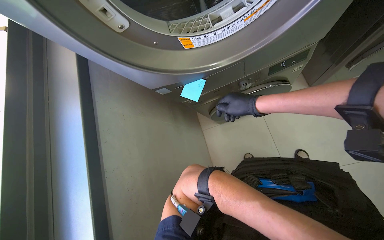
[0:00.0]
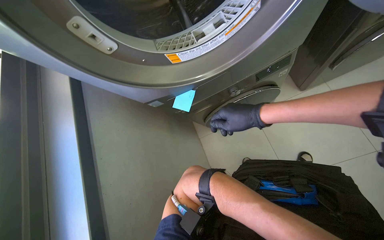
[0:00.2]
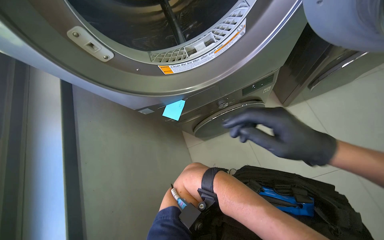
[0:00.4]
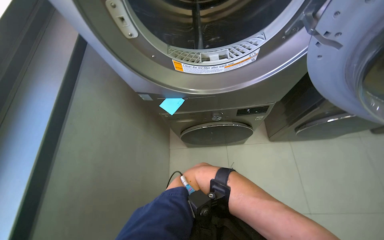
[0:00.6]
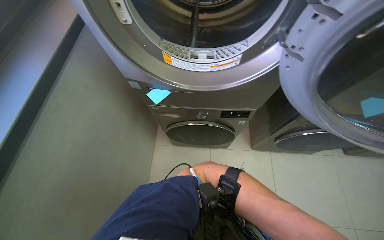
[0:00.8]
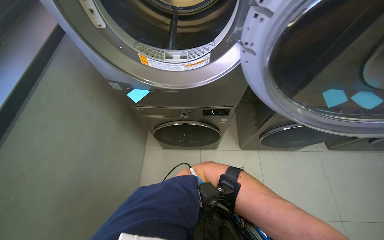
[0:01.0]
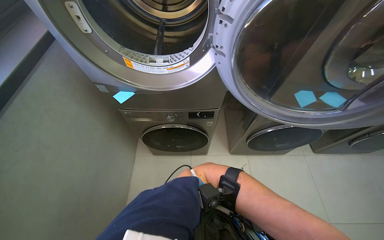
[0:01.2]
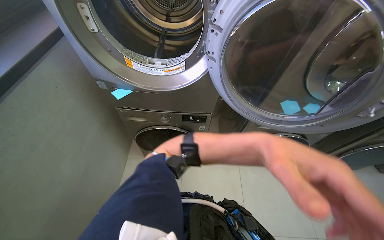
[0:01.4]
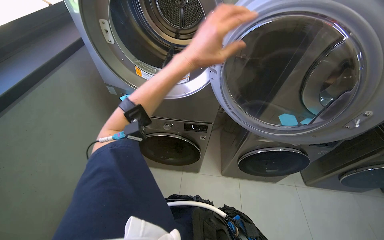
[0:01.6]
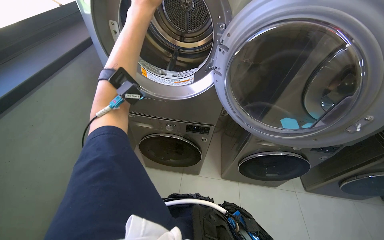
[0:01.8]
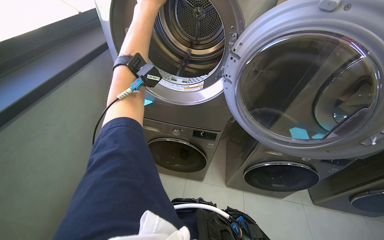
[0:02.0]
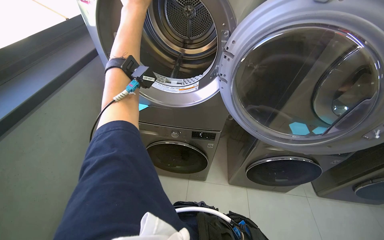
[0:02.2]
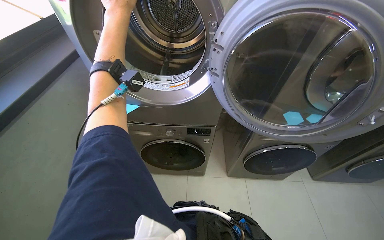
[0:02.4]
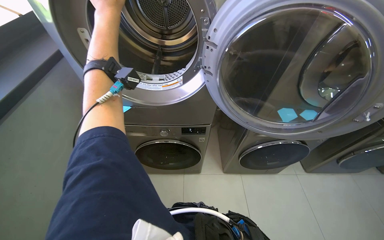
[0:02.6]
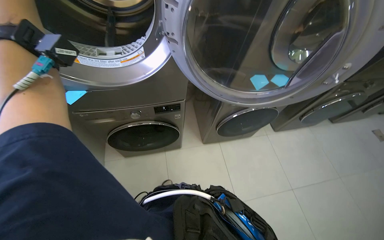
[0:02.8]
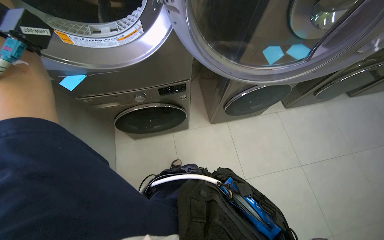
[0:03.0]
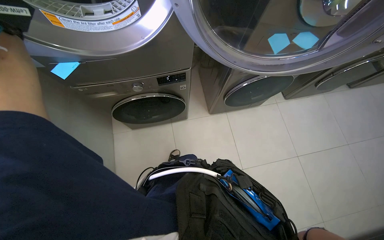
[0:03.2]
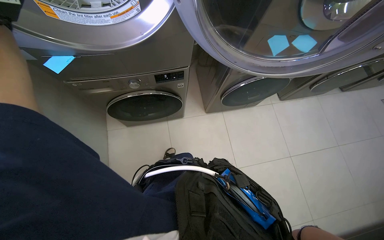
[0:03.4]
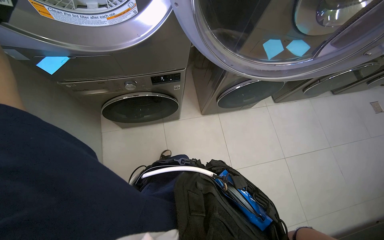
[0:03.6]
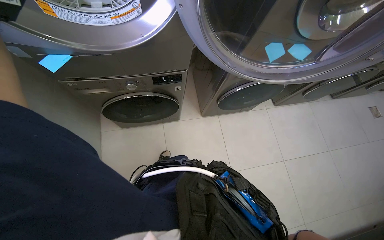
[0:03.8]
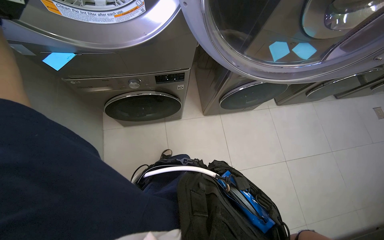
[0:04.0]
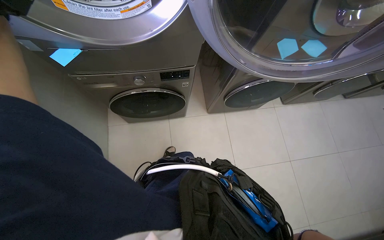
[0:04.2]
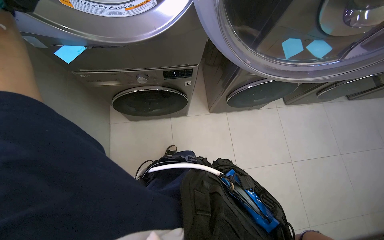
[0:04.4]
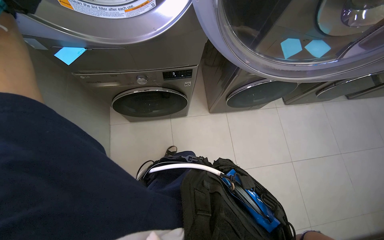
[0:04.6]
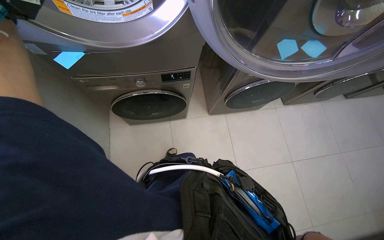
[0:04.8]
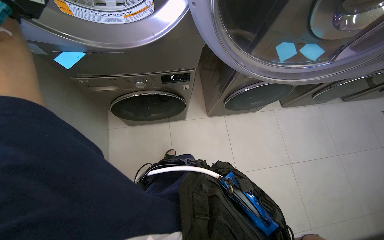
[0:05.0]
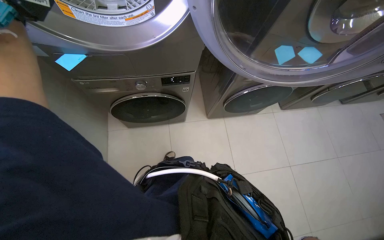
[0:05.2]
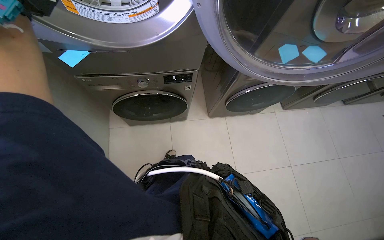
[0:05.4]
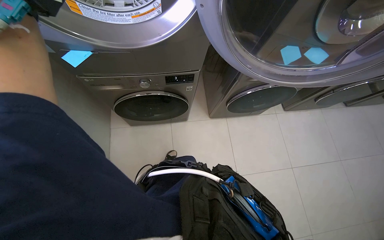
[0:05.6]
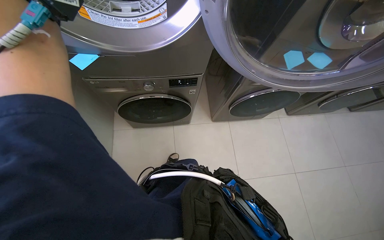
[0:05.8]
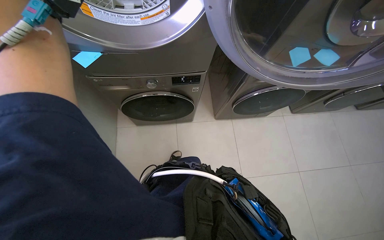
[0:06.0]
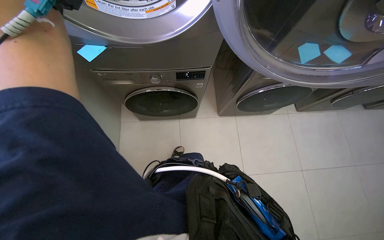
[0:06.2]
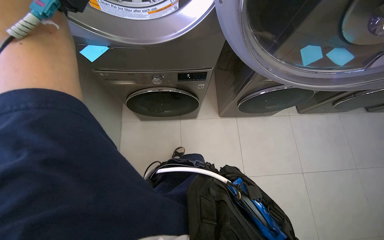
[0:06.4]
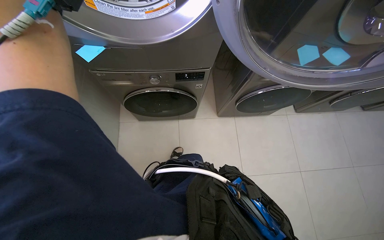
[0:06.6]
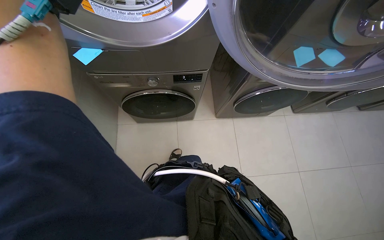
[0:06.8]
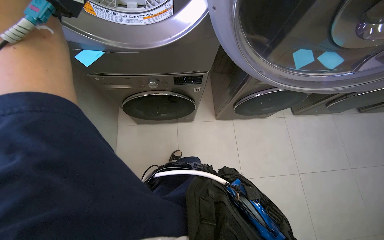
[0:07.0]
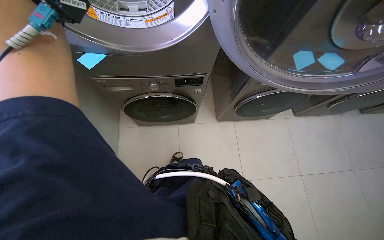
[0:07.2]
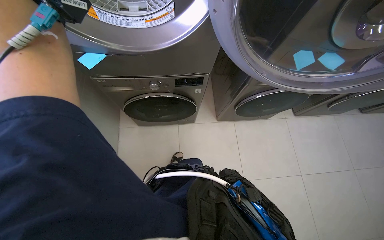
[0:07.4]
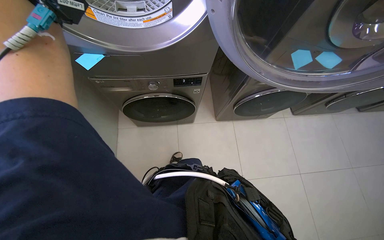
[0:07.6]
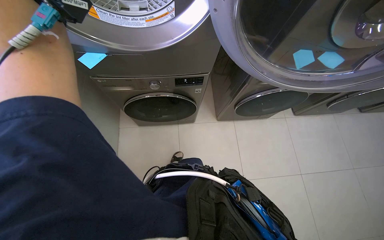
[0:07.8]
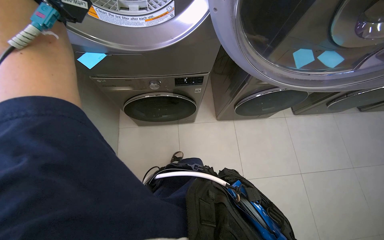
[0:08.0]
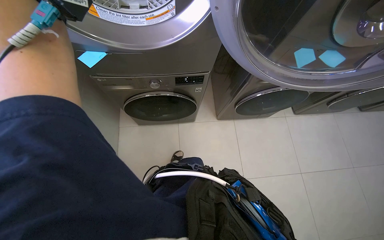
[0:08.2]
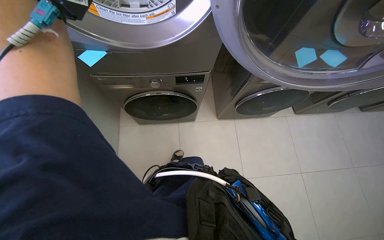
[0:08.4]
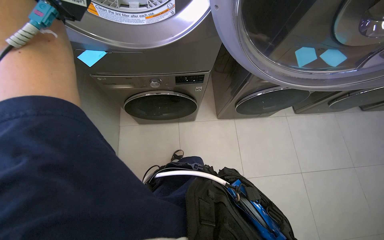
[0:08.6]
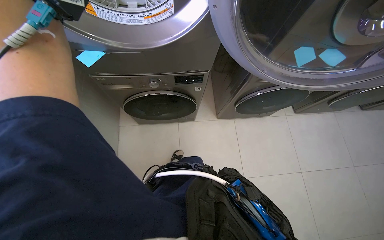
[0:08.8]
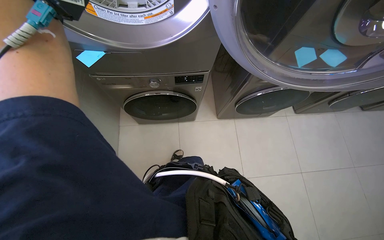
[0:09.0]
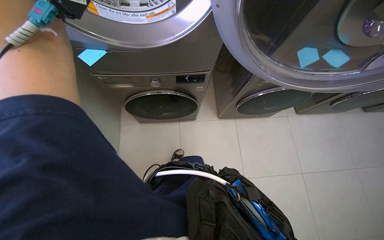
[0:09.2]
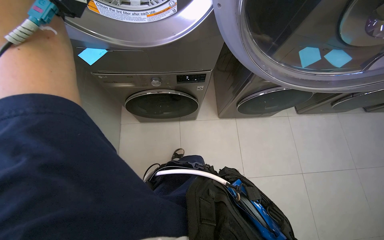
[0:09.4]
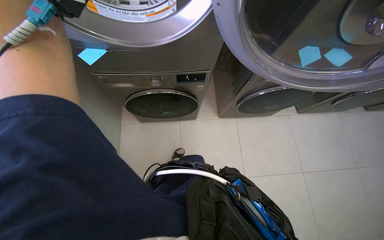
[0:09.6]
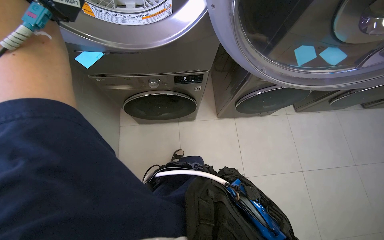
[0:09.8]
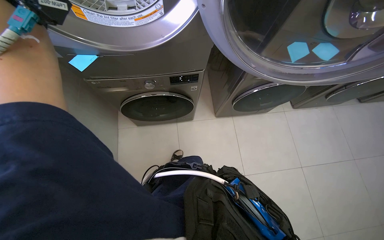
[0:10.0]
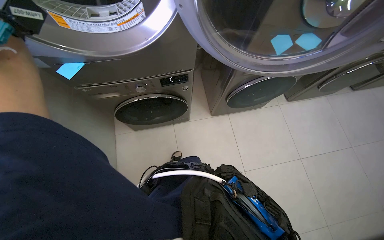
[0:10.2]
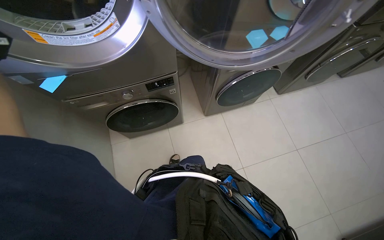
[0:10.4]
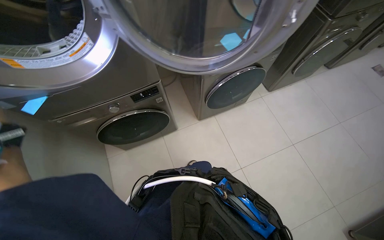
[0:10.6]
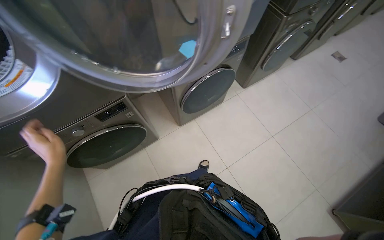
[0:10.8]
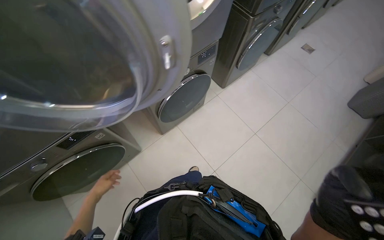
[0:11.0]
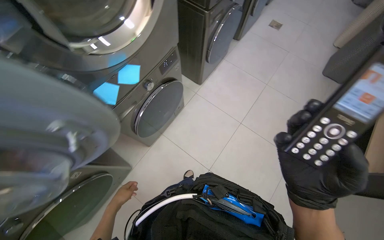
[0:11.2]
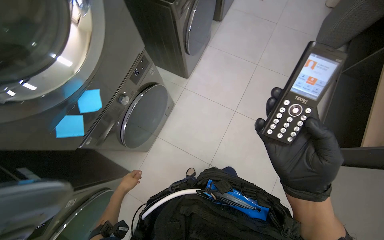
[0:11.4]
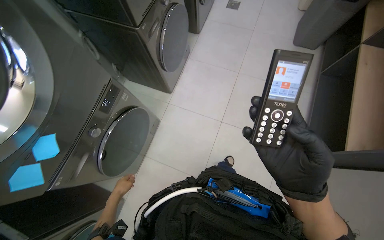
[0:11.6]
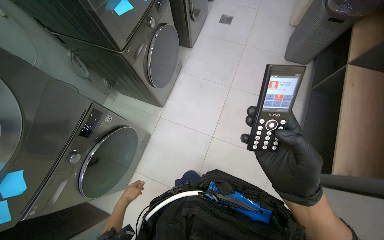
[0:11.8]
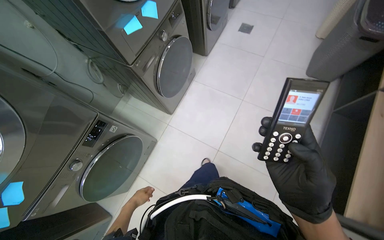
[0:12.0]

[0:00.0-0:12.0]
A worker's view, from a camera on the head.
Job: managing laundry.
The whole recording: Operating laundry machines. The worker places notes on machines, loads and unloads clothes, cleans lint filters, and adjusts machine settings.
0:00.0 to 0:01.6: The camera is aimed about 15 degrees further to the right. The wearer looks roughly 25 degrees further upward. The scene rotates clockwise by approximately 30 degrees.
0:01.6 to 0:03.0: The camera pitches downward, by approximately 20 degrees.
0:10.4 to 0:12.0: The camera is carried about 90 cm. Everything in view rotates roughly 45 degrees counterclockwise.

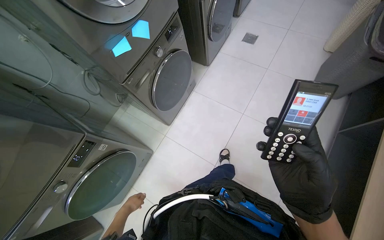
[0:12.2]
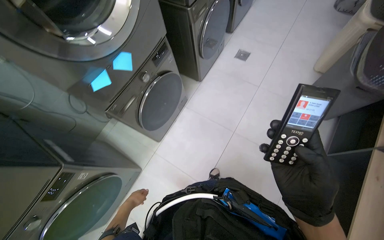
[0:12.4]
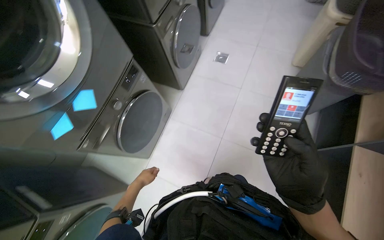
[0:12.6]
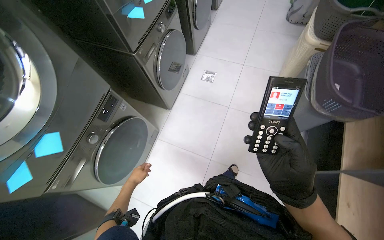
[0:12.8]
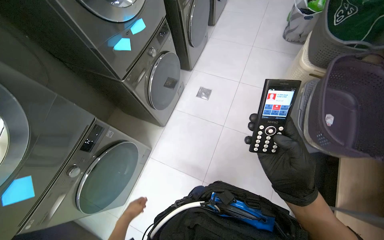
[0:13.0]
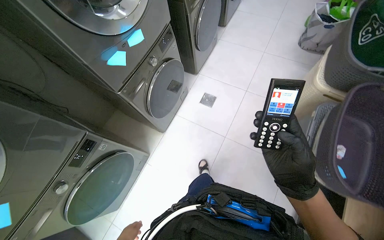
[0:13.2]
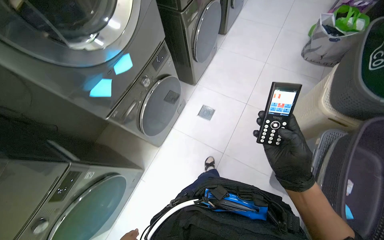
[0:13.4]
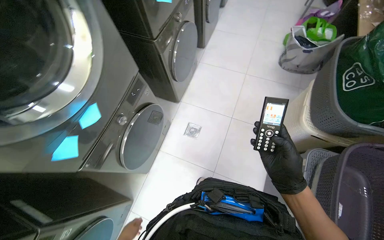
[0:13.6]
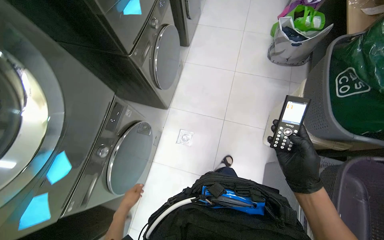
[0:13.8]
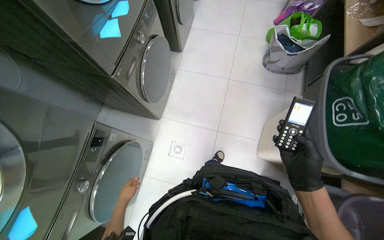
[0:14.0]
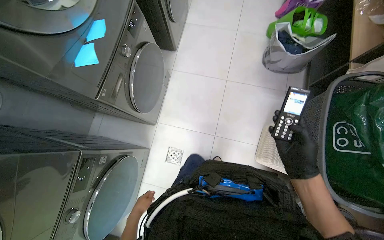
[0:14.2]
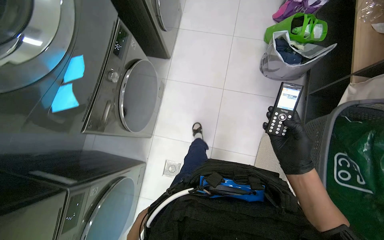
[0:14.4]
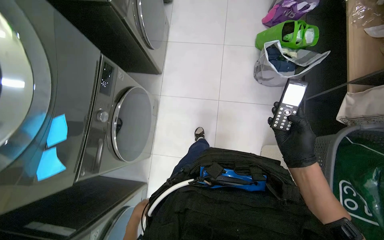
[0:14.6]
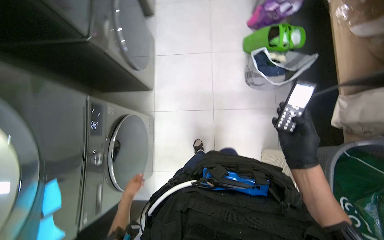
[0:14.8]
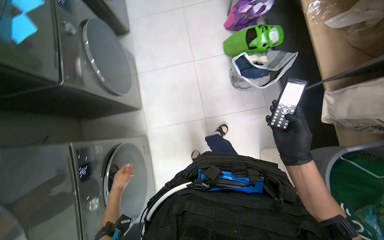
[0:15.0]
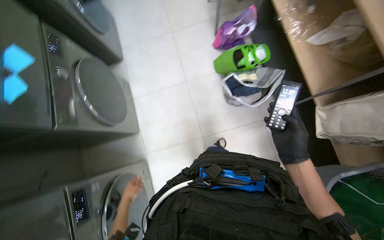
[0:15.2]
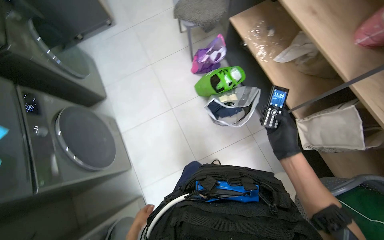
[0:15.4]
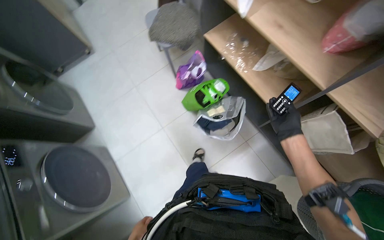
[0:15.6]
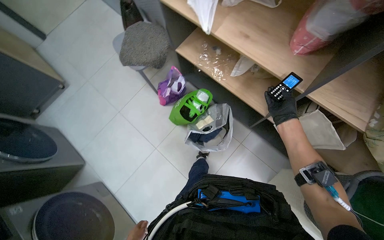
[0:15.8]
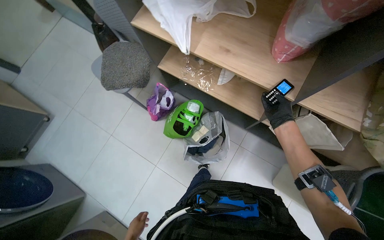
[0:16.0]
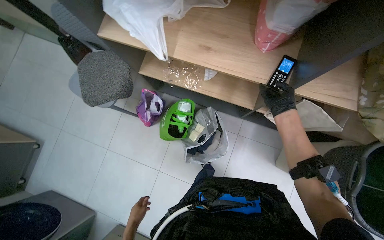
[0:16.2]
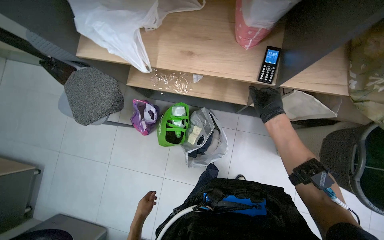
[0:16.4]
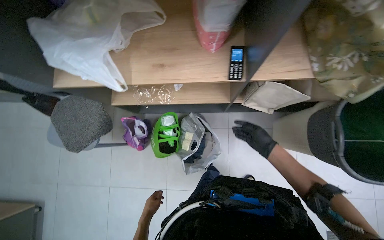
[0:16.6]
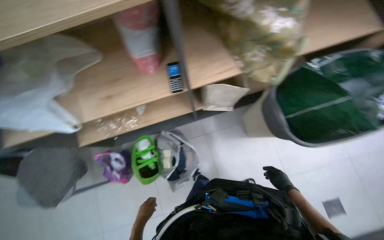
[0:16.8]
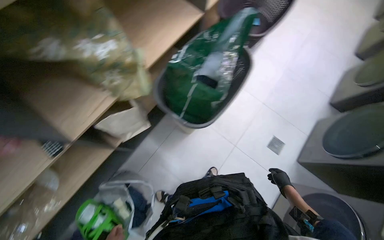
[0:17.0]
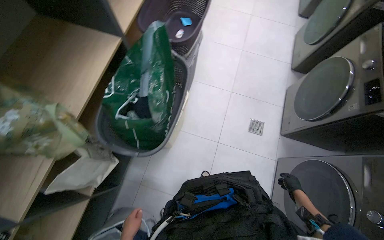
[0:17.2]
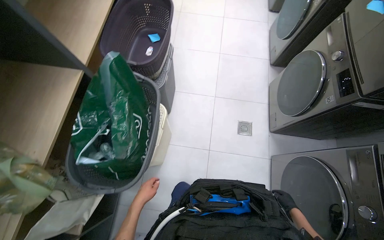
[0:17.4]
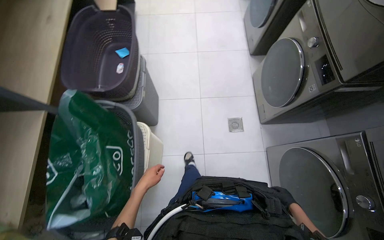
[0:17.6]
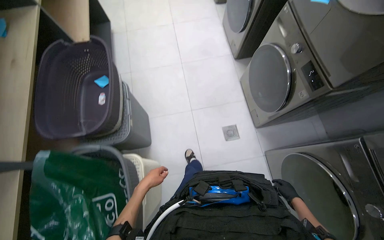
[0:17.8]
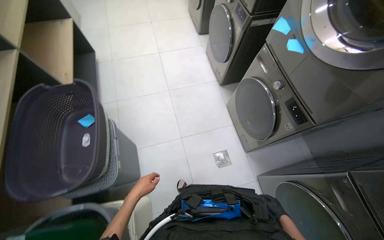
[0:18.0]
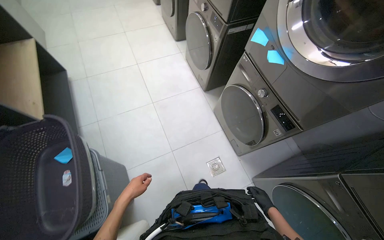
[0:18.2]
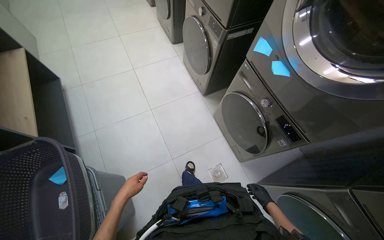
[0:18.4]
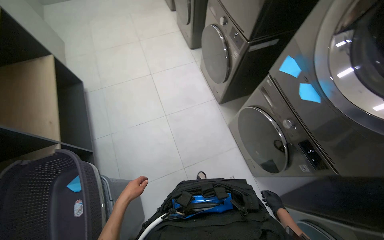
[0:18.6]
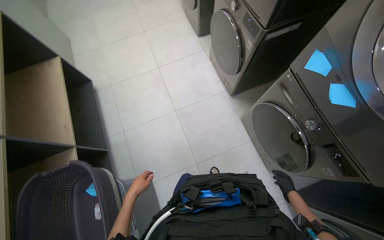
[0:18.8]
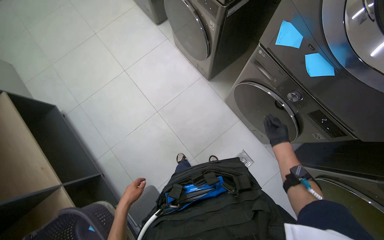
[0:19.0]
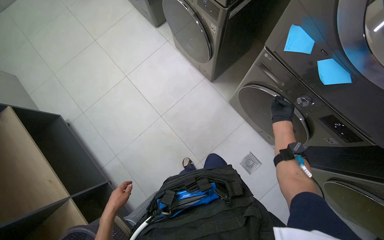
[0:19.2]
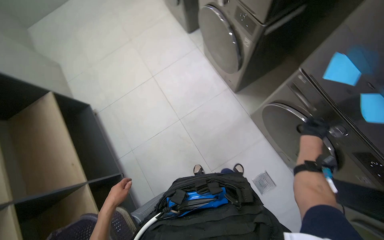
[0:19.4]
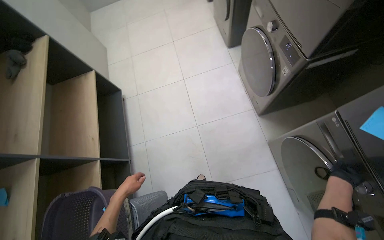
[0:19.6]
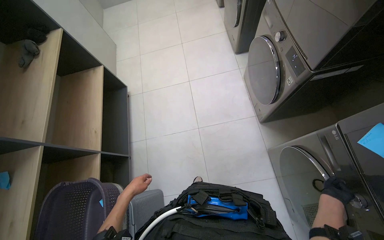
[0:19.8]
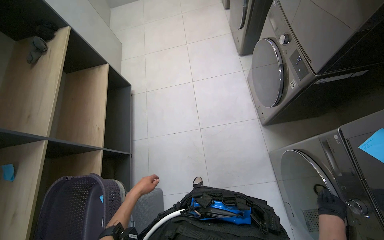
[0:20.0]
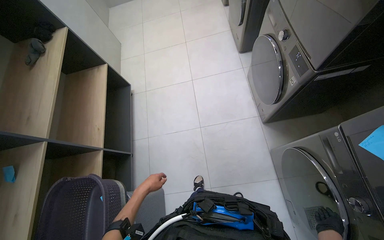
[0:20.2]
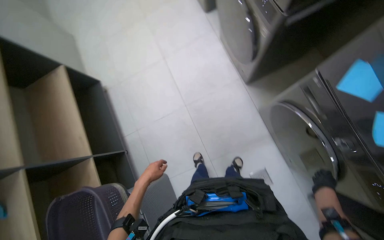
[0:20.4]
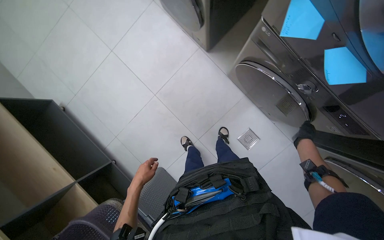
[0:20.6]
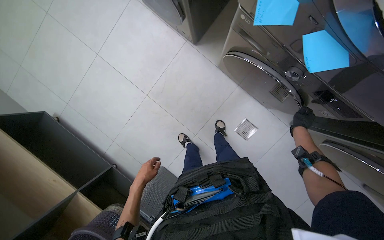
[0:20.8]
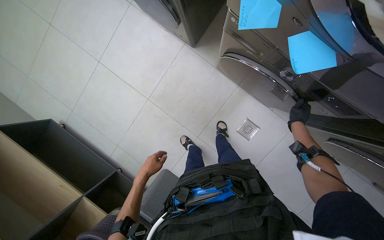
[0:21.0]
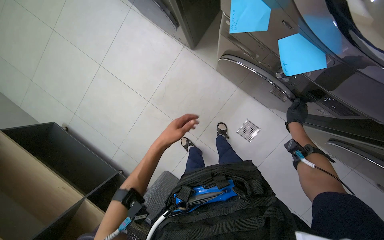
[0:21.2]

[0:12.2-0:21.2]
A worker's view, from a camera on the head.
Job: managing laundry.
The whole recording: Operating laundry machines. The worker places notes on machines, loads and unloads clothes, cleans lint filters, and adjusts machine settings.
0:12.2 to 0:13.8: The wearer moves about 1.5 m.
0:13.8 to 0:15.2: The wearer moves about 1 m. The scene turns approximately 30 degrees counterclockwise in the picture.
0:15.2 to 0:16.6: The wearer moves approximately 60 cm. The head rotates roughly 75 degrees to the right.
0:16.6 to 0:18.2: The head travels some 1 m. The head turns to the right by approximately 115 degrees. The view tilts some 15 degrees upward.
0:18.2 to 0:19.8: The wearer moves approximately 50 cm. The view pans to the left by roughly 15 degrees.
0:19.8 to 0:21.2: The wearer looks roughly 20 degrees further downward. Everything in view rotates about 45 degrees counterclockwise.
